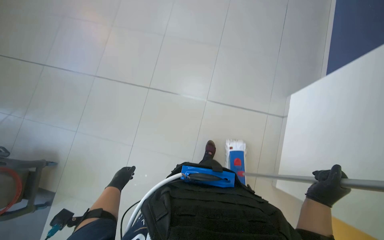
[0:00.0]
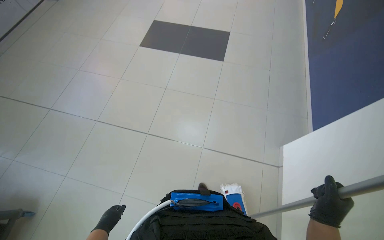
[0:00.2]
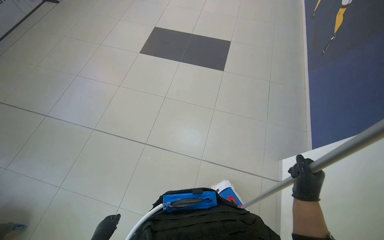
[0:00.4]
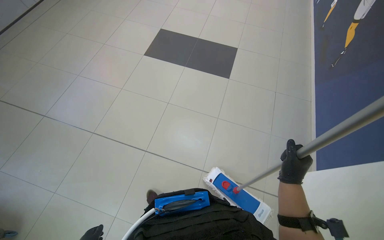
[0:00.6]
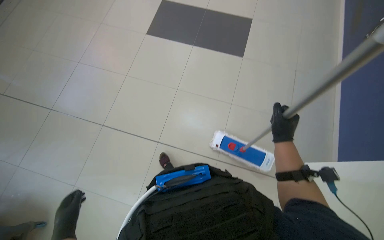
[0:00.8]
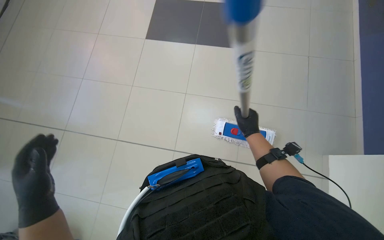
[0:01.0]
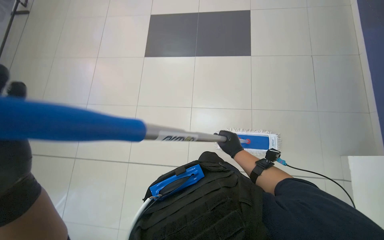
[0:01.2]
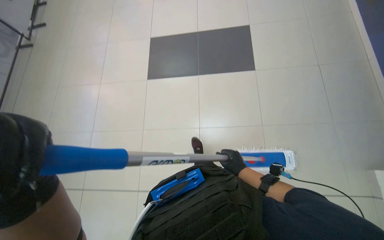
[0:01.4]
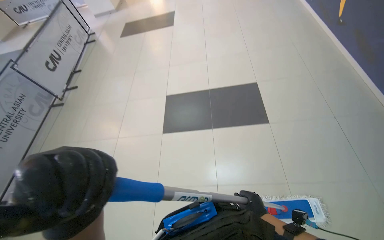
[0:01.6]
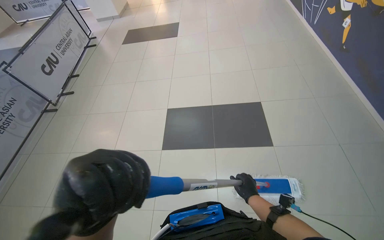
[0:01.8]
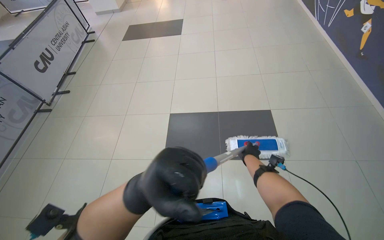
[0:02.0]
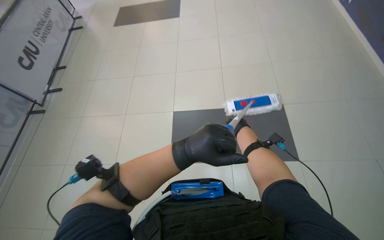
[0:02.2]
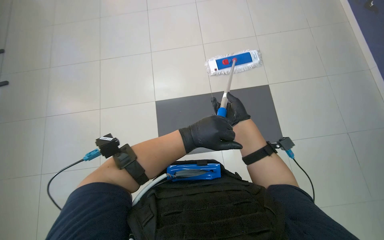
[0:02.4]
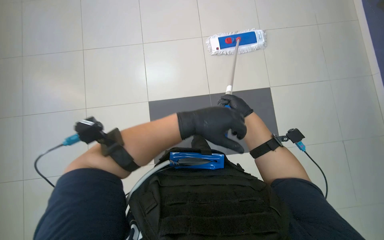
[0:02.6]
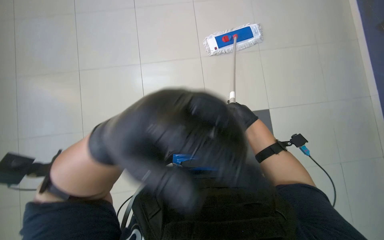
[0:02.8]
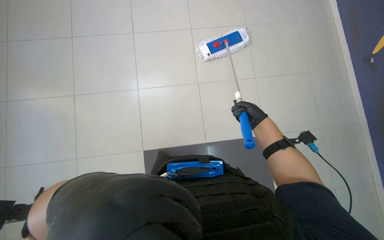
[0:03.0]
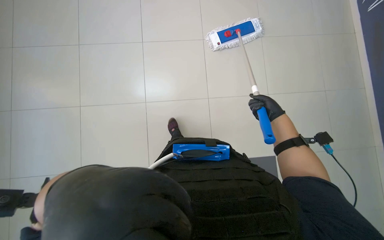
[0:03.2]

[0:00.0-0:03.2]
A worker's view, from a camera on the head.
Job: mopping floor.
The whole recording: Mopping floor. The worker mops the floor, wrings the mop, changes the mop head, and continues mopping.
0:00.0 to 0:01.6: The view tilts roughly 20 degrees upward. The right hand goes about 25 cm to the left and farther from the camera.
0:01.6 to 0:03.2: The wearer moves about 50 cm.

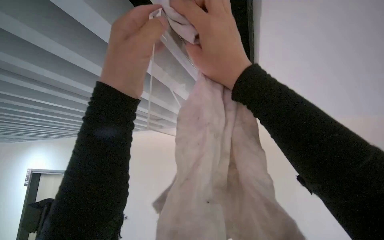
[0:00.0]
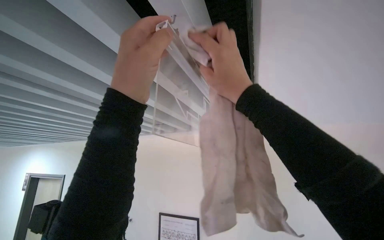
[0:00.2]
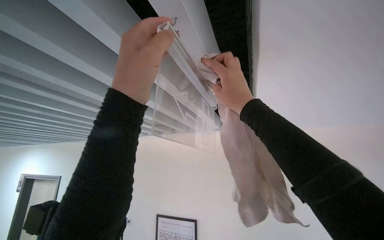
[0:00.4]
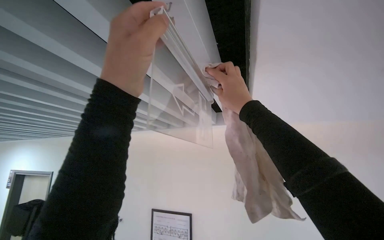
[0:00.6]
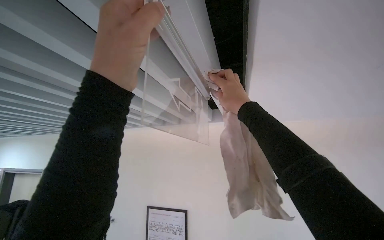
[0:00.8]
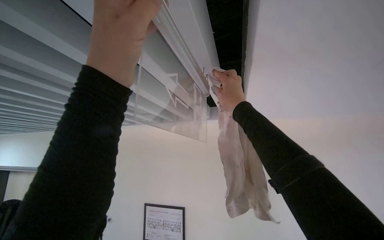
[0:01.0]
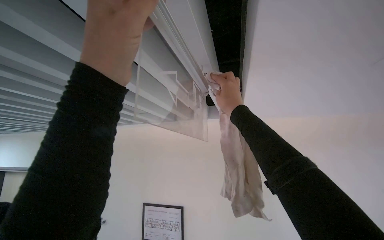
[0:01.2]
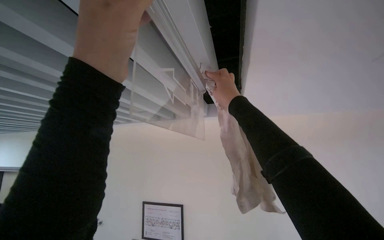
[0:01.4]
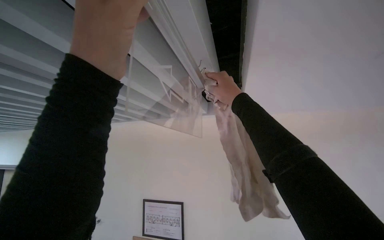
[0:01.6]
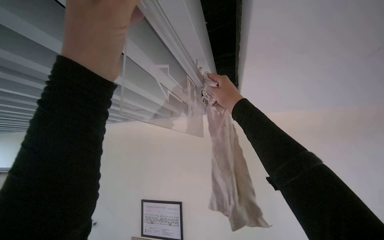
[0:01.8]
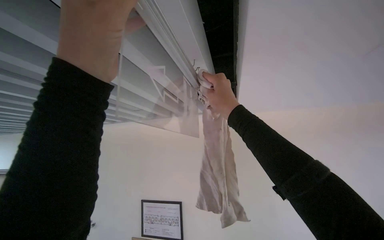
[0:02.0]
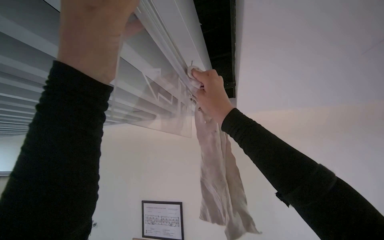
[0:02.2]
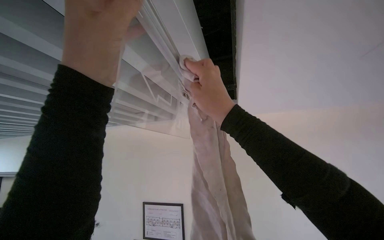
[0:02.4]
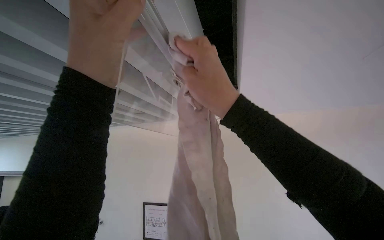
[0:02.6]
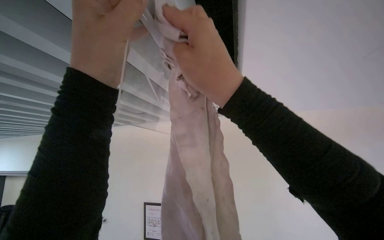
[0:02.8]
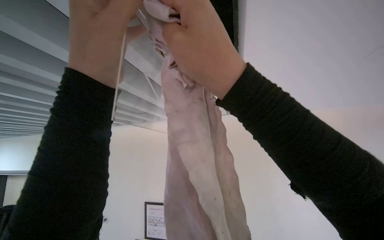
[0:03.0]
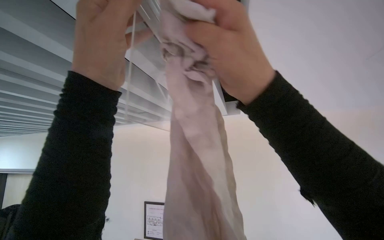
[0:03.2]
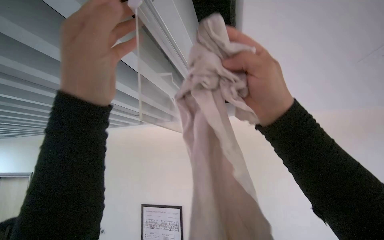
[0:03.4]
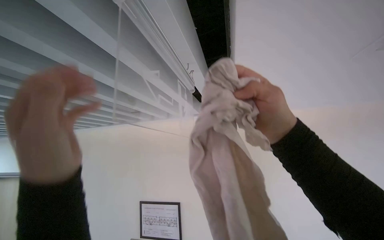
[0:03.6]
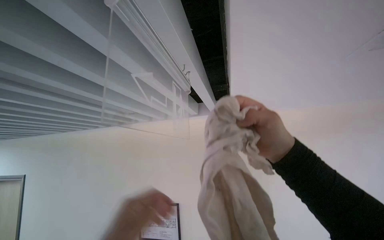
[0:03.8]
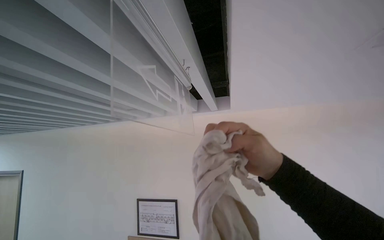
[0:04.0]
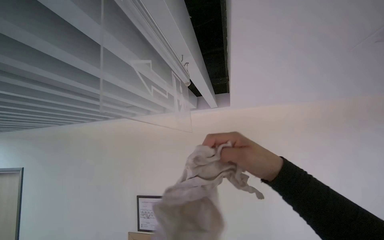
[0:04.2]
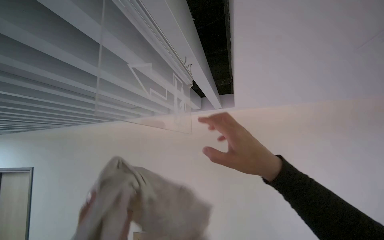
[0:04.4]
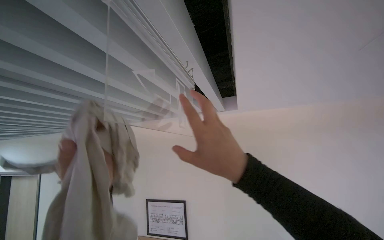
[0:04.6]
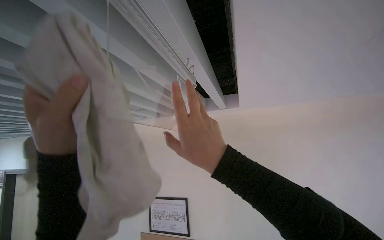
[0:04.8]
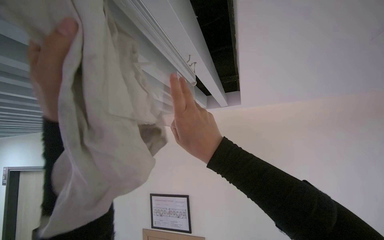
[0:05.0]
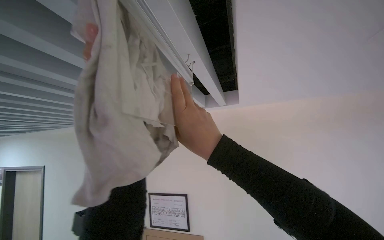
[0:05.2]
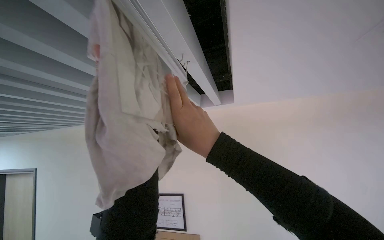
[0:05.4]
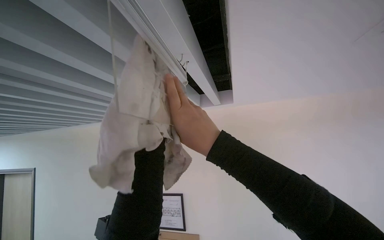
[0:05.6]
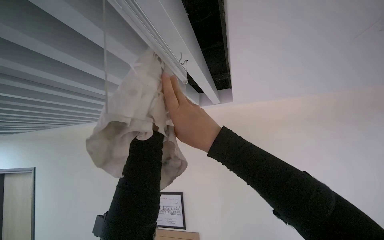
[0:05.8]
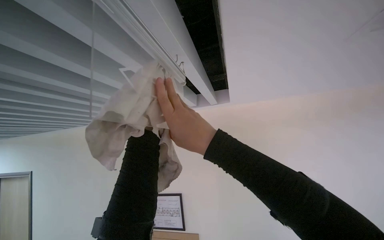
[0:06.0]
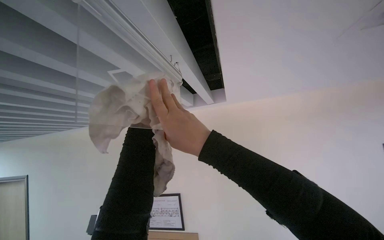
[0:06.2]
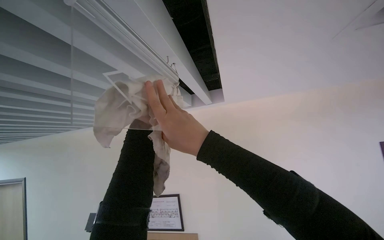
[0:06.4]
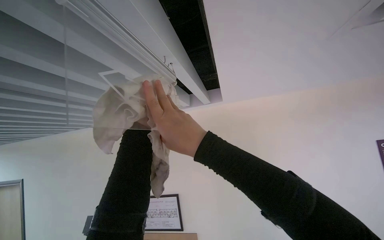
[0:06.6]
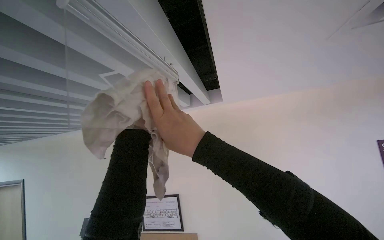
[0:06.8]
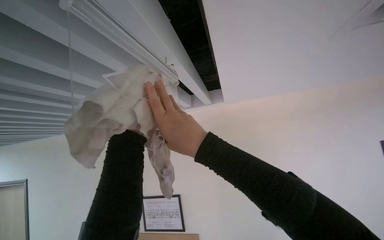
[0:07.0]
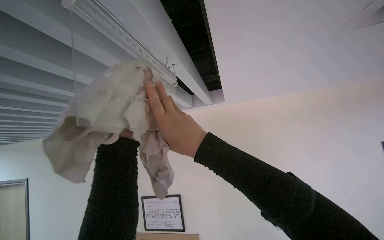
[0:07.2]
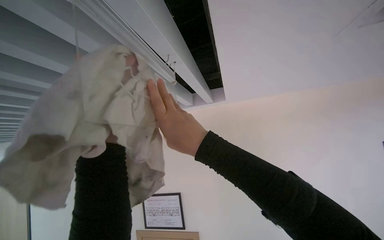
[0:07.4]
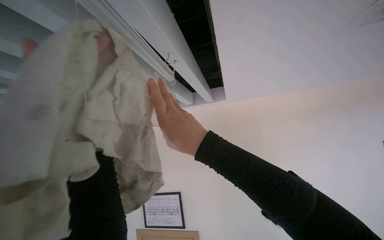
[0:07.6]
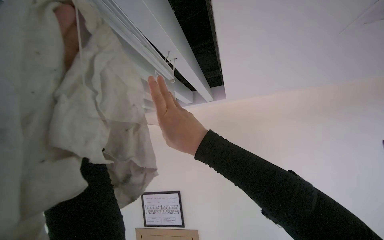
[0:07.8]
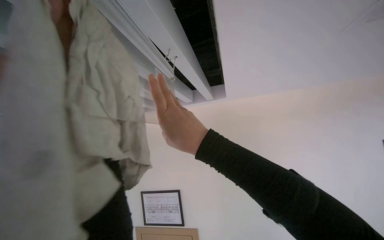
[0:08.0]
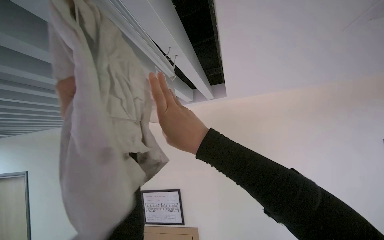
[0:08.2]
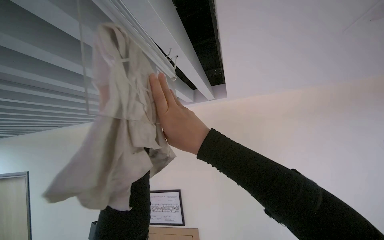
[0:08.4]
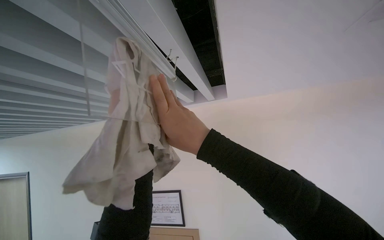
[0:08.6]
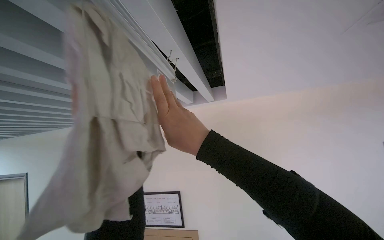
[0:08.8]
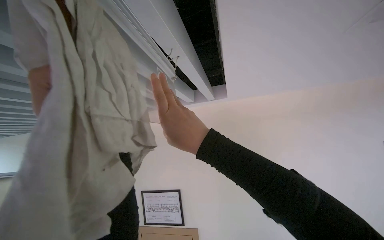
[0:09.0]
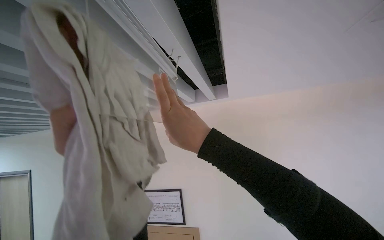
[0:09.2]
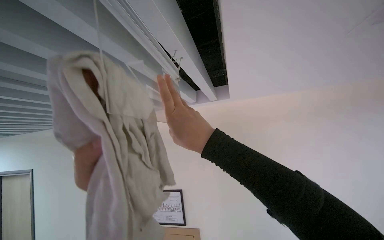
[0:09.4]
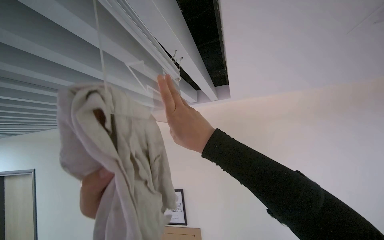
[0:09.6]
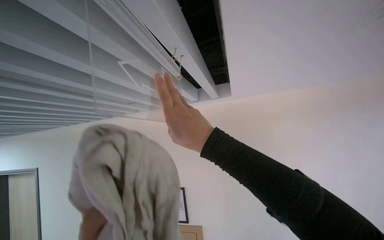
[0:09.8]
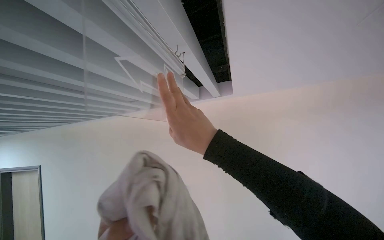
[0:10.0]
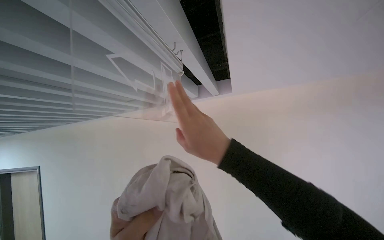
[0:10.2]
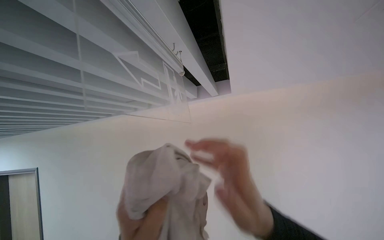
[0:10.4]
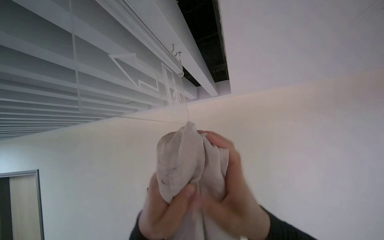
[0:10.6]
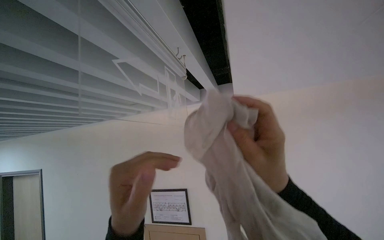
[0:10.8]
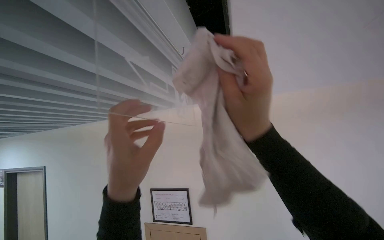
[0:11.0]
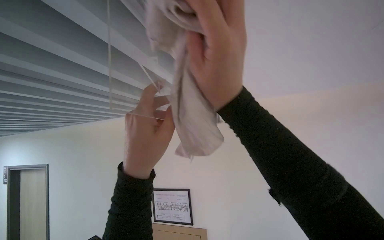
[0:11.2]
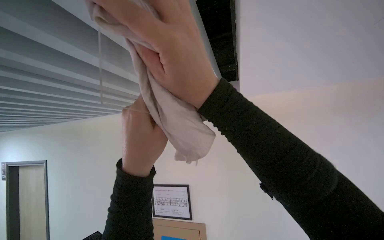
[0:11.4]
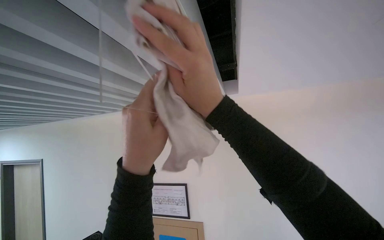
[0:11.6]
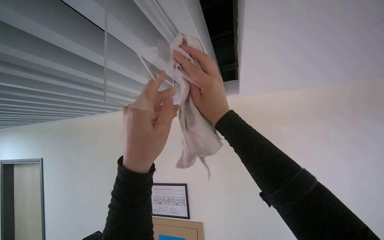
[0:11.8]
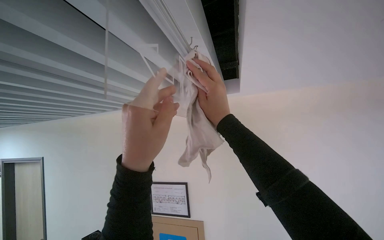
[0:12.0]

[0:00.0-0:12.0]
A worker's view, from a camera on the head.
Job: wiping surfaces.
The whole recording: Wiping Exit Sign. The worker wipes the Exit Sign with a cloth.
0:01.6 to 0:03.0: The right hand moves nearer to the camera, approximately 25 cm.
0:03.0 to 0:04.4: The right hand heads down the picture and to the right, covering approximately 15 cm.
0:09.0 to 0:10.4: The right hand heads nearer to the camera and down the picture, covering some 15 cm.
0:10.4 to 0:12.0: The right hand shifts approximately 20 cm farther from the camera and up the picture.

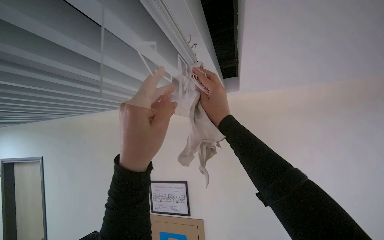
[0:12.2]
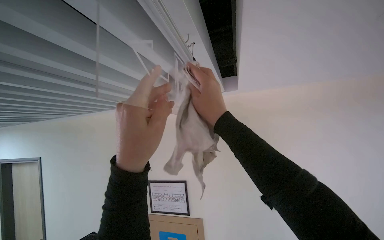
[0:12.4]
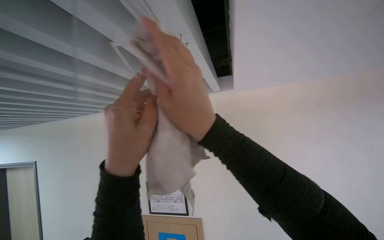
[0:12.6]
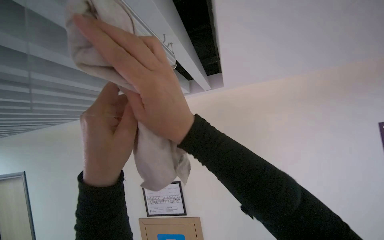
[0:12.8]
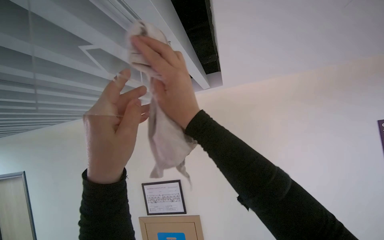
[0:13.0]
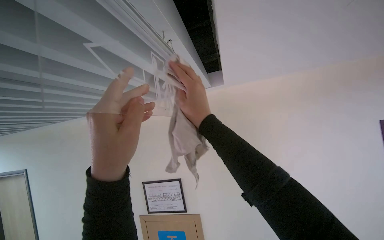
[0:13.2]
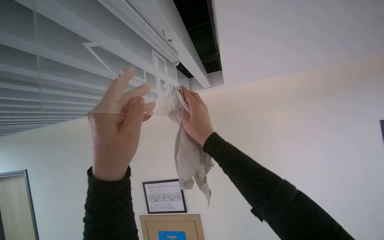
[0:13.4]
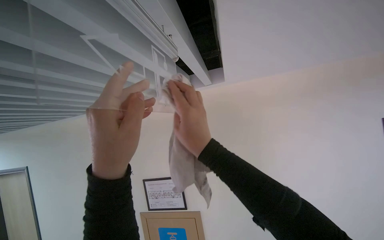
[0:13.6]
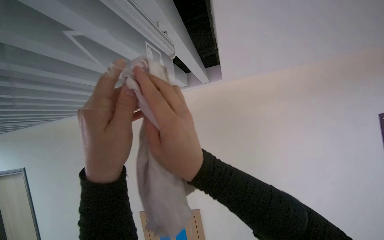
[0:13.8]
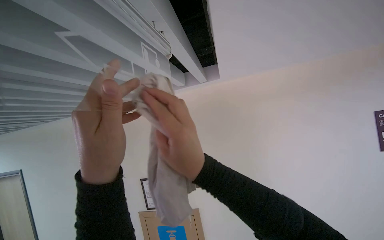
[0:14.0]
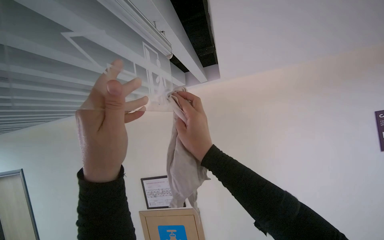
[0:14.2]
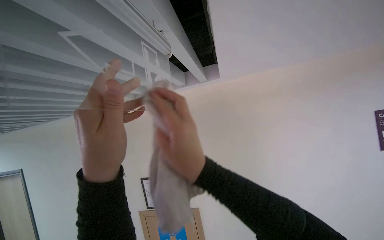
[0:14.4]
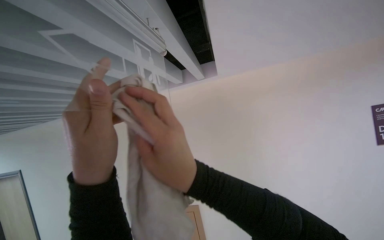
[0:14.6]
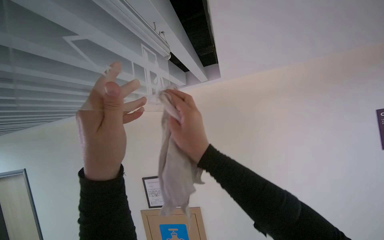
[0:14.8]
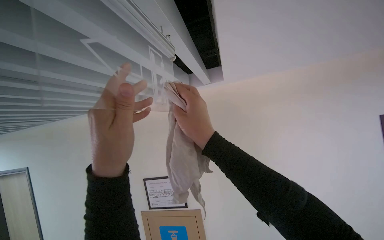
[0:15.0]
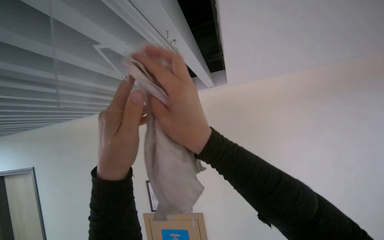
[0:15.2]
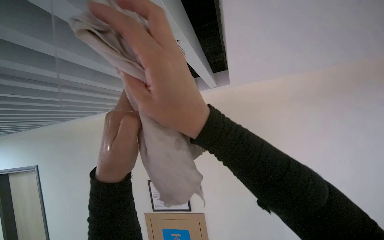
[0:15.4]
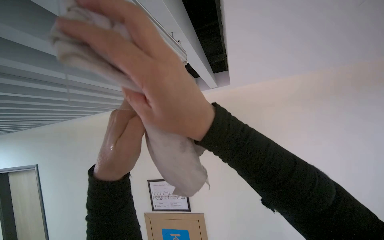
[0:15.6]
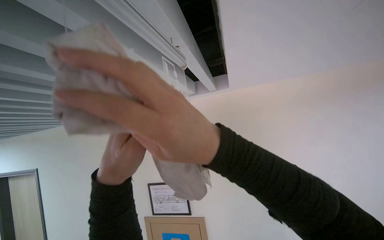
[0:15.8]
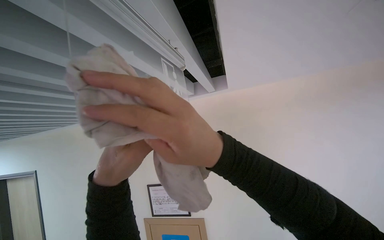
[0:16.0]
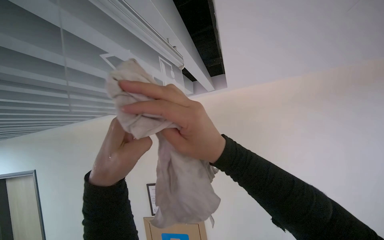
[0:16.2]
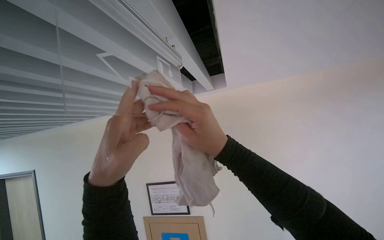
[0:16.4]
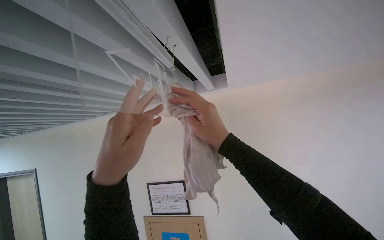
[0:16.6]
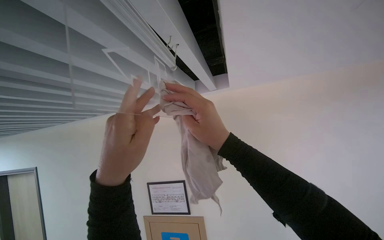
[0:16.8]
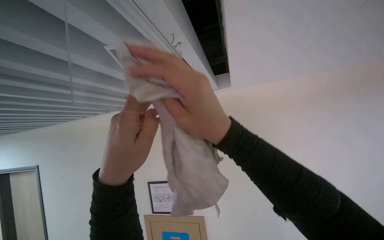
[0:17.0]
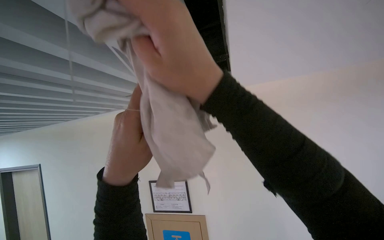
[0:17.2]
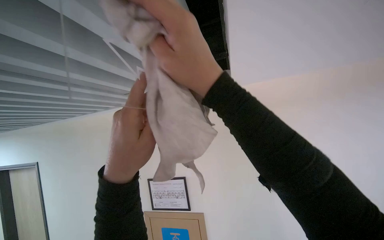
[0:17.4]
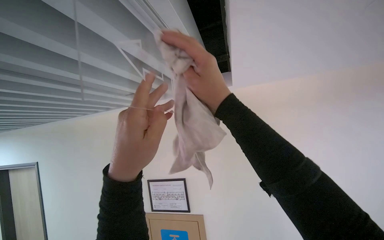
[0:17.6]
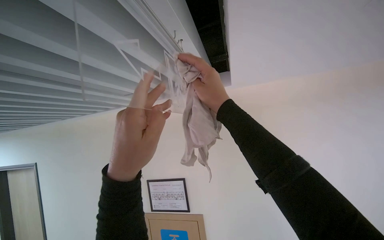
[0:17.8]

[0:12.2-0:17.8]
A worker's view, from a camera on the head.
Job: wiping surfaces.
The whole recording: Wiping Exit Sign. The worker wipes the Exit Sign with a cloth.
0:12.2 to 0:13.6: The right hand moves approximately 15 cm nearer to the camera and comes back.
0:13.6 to 0:15.0: The right hand goes nearer and farther, about 10 cm each way, reversing 3 times.
0:15.0 to 0:16.4: The right hand moves about 15 cm nearer to the camera and comes back.
0:16.4 to 0:17.8: The right hand shifts approximately 10 cm up the picture.
